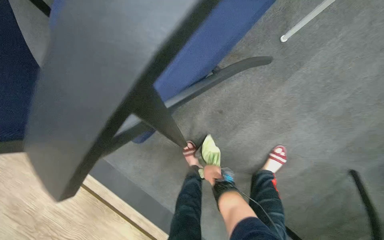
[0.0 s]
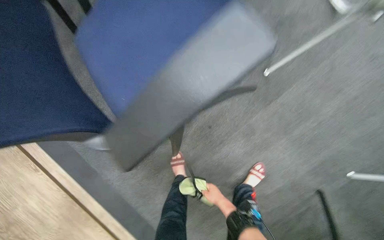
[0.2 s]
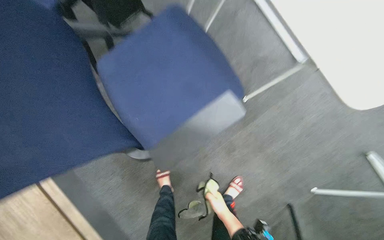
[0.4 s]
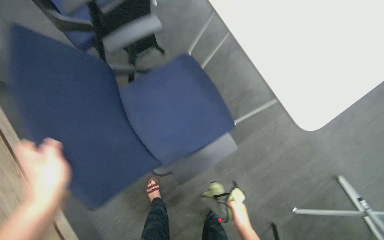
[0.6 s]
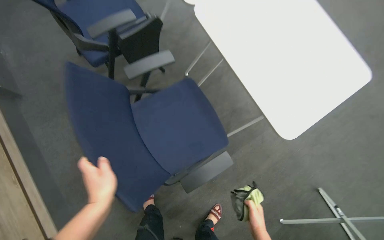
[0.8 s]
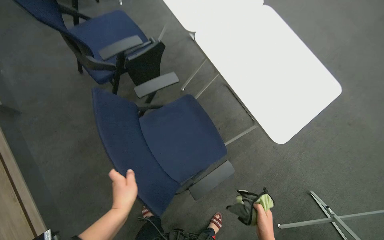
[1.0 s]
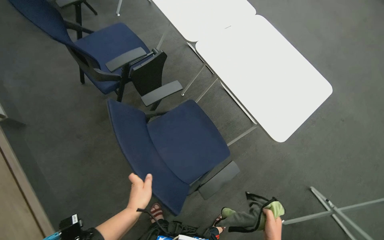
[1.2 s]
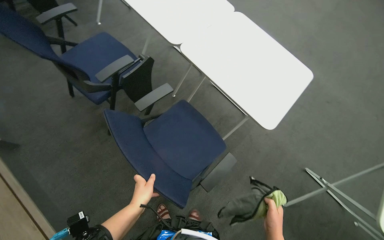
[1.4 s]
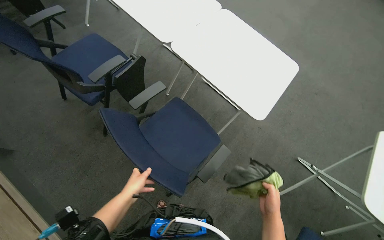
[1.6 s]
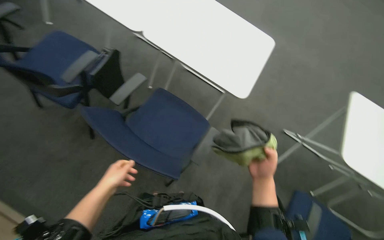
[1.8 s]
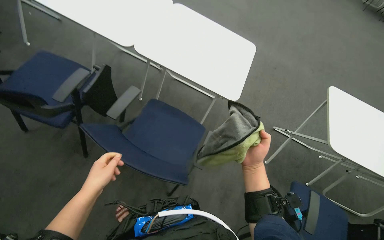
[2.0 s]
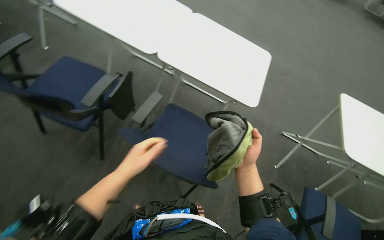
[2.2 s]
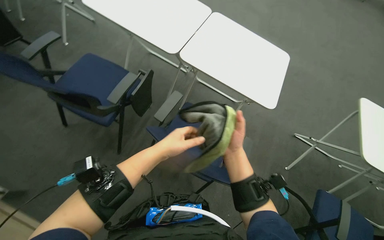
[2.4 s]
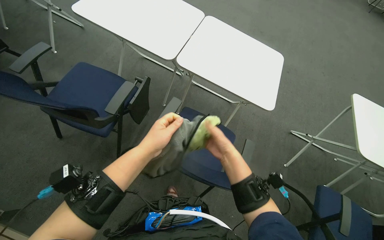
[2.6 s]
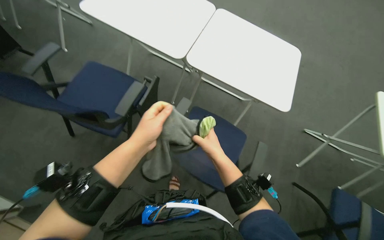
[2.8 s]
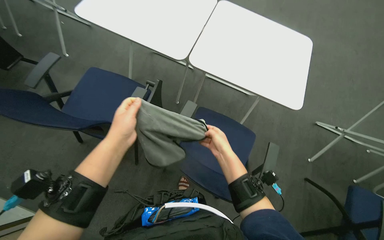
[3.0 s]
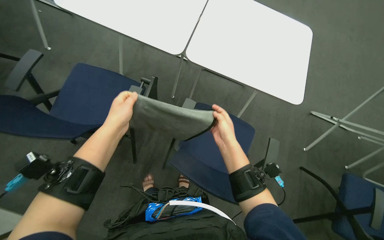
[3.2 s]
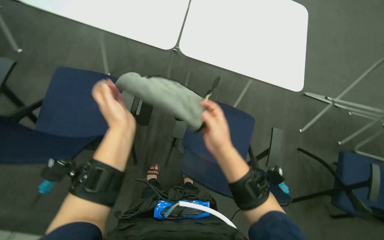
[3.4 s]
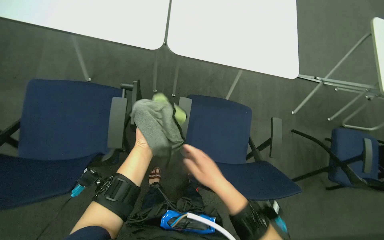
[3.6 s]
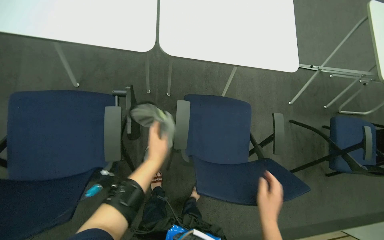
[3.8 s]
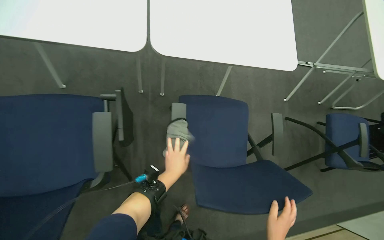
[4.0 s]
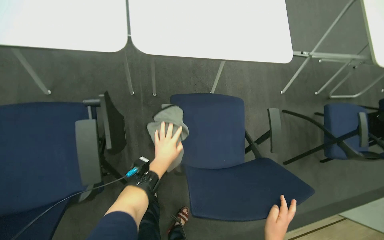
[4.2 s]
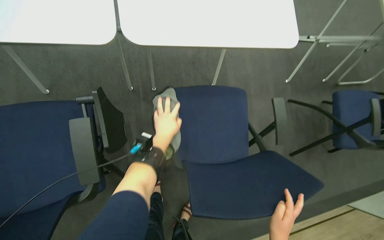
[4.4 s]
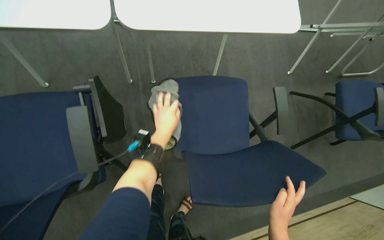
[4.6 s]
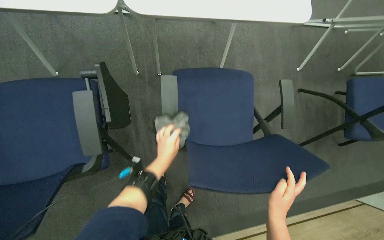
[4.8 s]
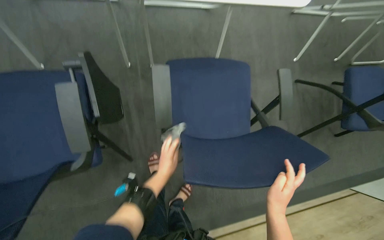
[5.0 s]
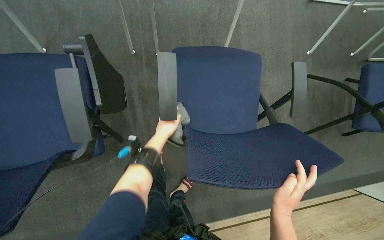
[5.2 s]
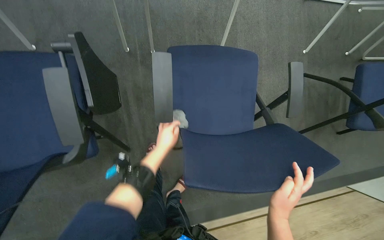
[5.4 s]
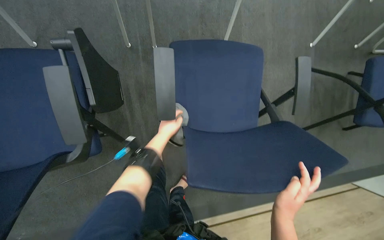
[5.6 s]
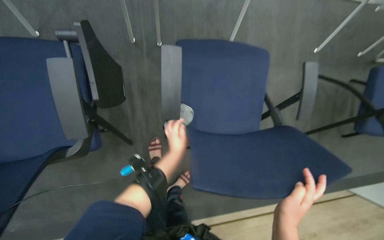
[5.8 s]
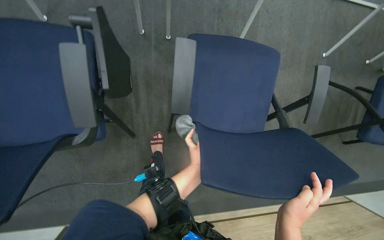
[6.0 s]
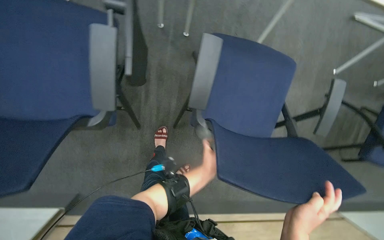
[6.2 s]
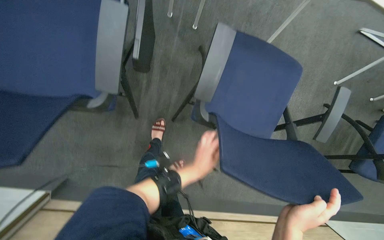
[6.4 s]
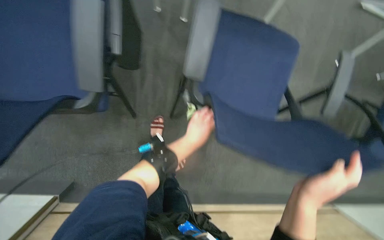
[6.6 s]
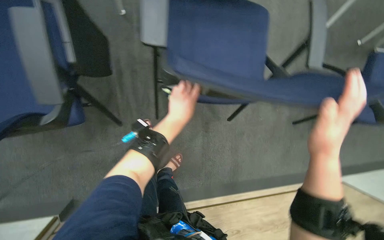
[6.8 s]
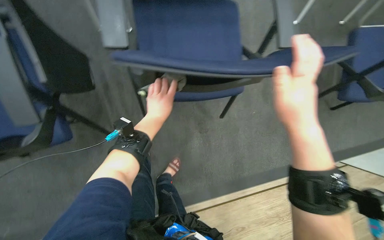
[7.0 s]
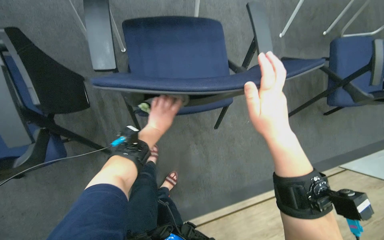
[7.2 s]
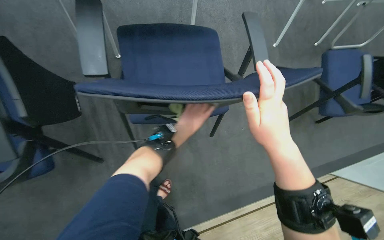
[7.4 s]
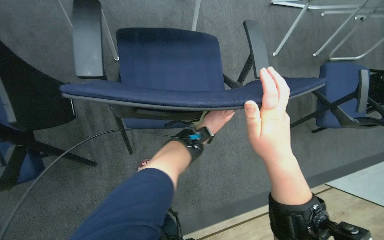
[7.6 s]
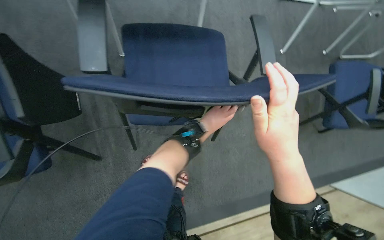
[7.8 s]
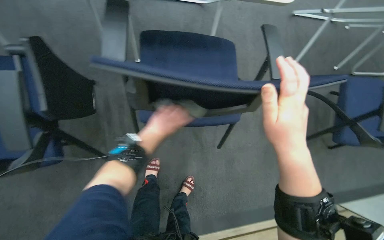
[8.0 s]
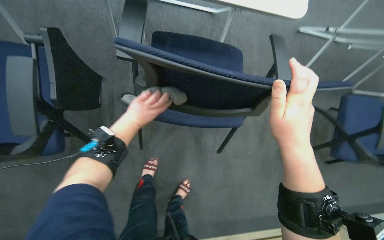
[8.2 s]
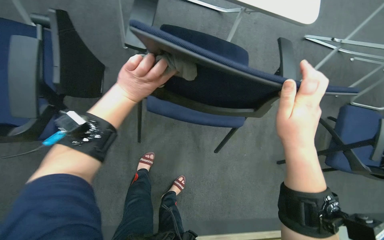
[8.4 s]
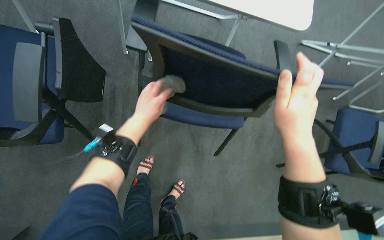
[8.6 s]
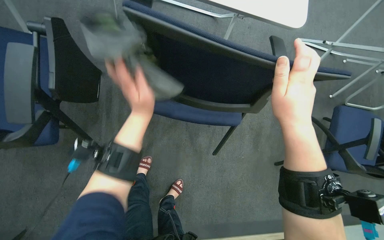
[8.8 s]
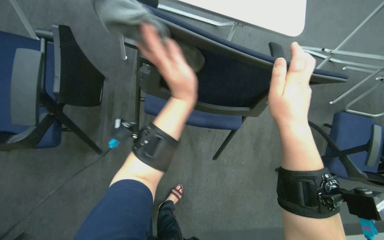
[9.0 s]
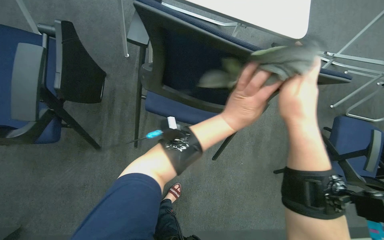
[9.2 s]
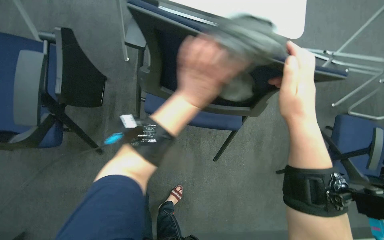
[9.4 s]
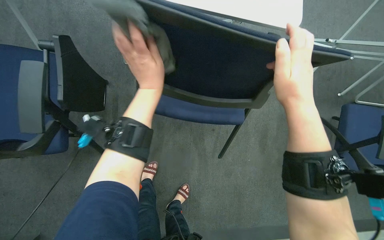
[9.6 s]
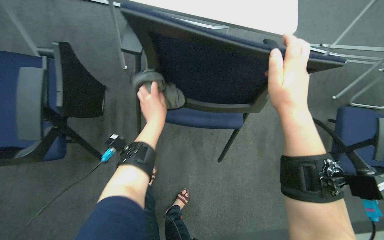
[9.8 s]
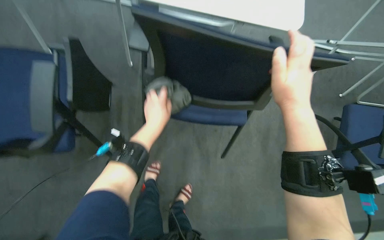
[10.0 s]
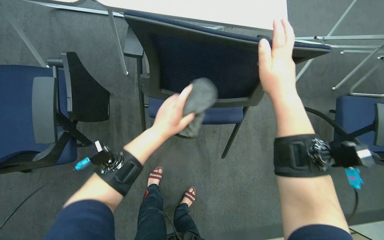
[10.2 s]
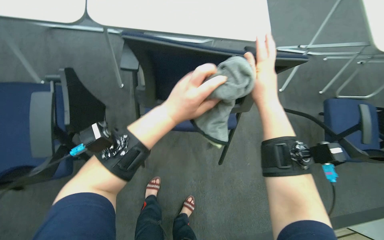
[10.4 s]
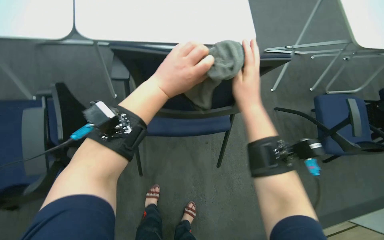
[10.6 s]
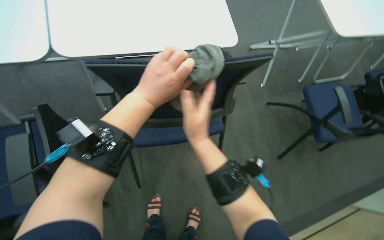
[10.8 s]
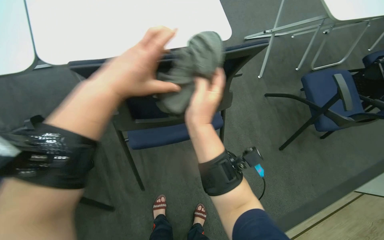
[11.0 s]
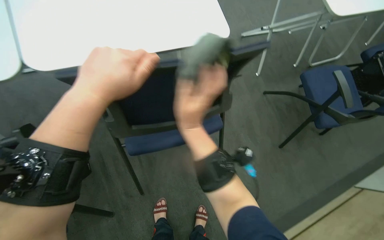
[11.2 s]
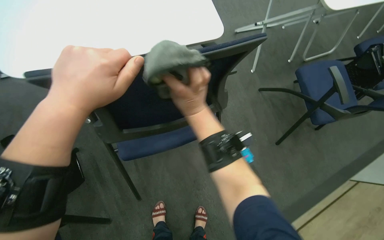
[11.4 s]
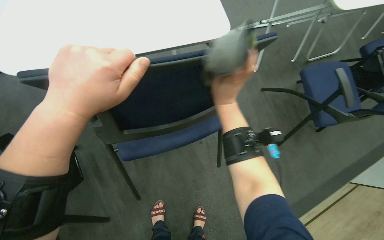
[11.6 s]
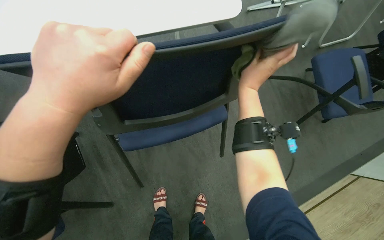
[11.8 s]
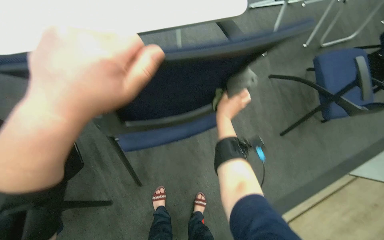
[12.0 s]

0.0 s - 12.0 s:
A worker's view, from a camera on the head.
Job: wiping surfaces.
The whole recording: Wiping conference room tables and chairs. The worker wipes down tables and chairs in the conference room, periodically rinsing the cloth.
0.0 s - 1.6 s: The wearer moves about 60 cm. The view pans to the right by about 25 degrees. The view tips upward by roughly 30 degrees.
1.6 s - 3.0 s: The right hand is displaced to the left and up the picture by some 30 cm. Meanwhile the left hand travels up the picture and nearer to the camera by about 30 cm.
3.0 s - 4.4 s: The head rotates some 25 degrees to the right. The left hand is displaced farther from the camera and to the right by approximately 30 cm, and moves some 5 cm down the picture and comes back.
4.4 s - 6.0 s: The left hand goes up and down the picture, some 15 cm each way, reversing 2 times.
6.0 s - 7.6 s: The left hand is displaced farther from the camera and up the picture by some 15 cm.
7.6 s - 9.0 s: The left hand is displaced nearer to the camera by approximately 25 cm, and moves approximately 30 cm to the left and comes back.
9.0 s - 10.4 s: The left hand swings left and right, some 20 cm each way, with 2 reversals.
10.4 s - 12.0 s: The left hand goes roughly 10 cm to the left. The right hand shifts roughly 20 cm farther from the camera.

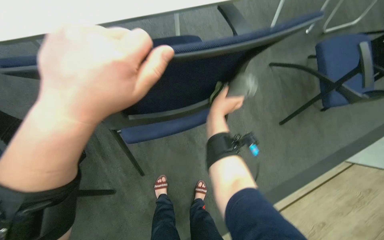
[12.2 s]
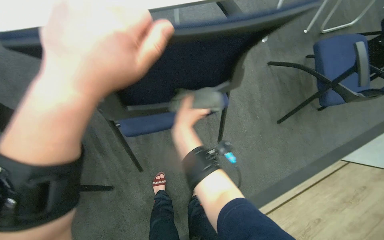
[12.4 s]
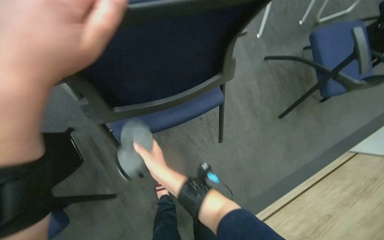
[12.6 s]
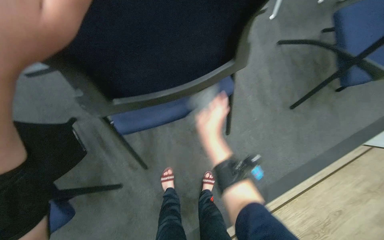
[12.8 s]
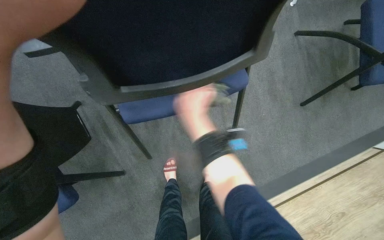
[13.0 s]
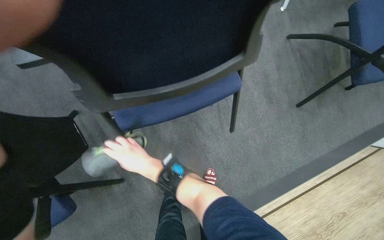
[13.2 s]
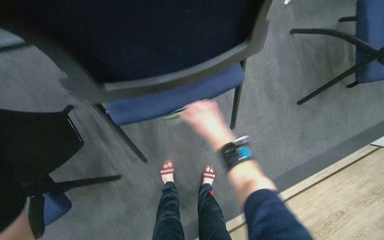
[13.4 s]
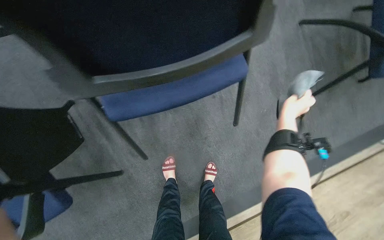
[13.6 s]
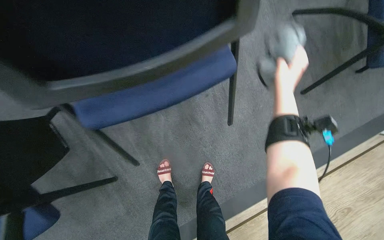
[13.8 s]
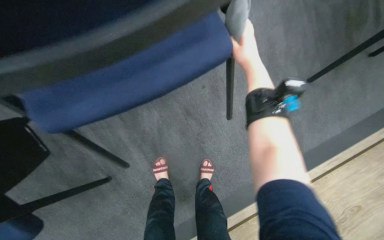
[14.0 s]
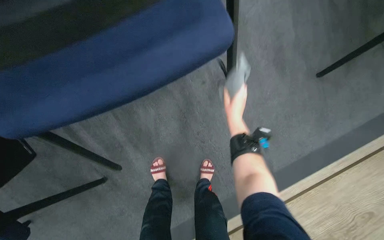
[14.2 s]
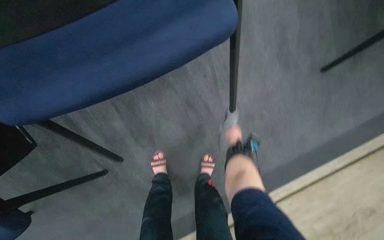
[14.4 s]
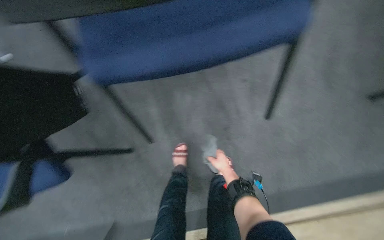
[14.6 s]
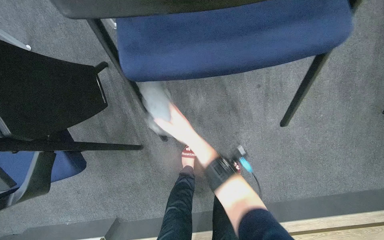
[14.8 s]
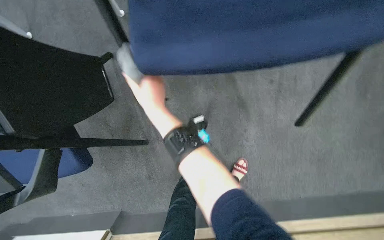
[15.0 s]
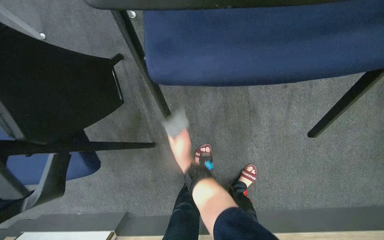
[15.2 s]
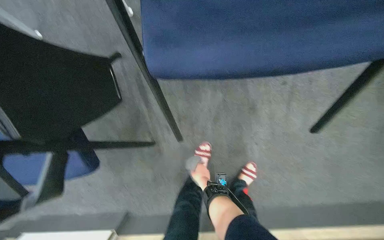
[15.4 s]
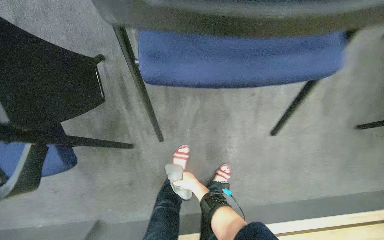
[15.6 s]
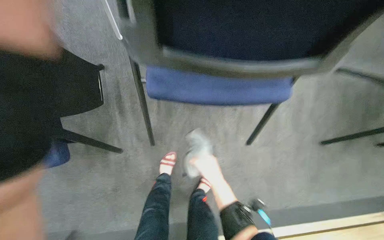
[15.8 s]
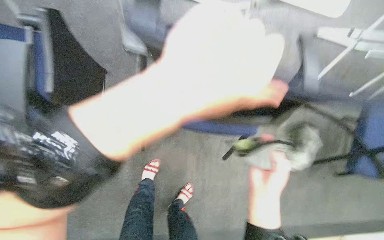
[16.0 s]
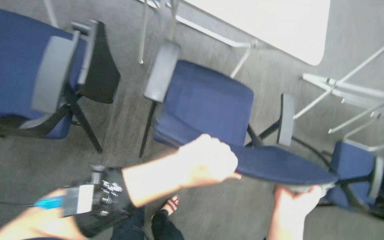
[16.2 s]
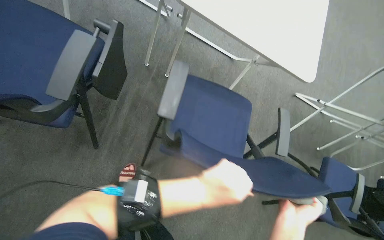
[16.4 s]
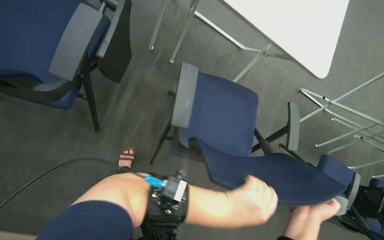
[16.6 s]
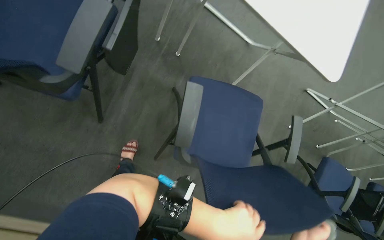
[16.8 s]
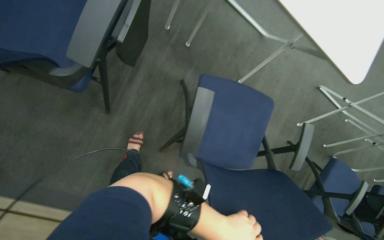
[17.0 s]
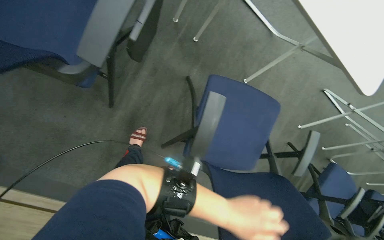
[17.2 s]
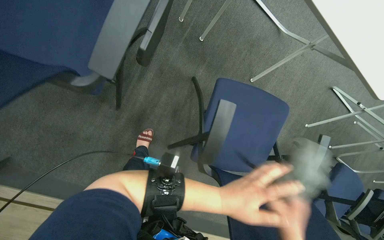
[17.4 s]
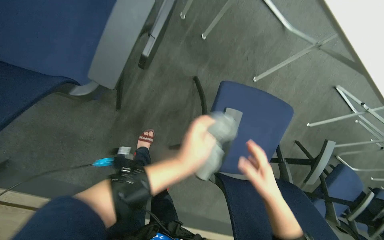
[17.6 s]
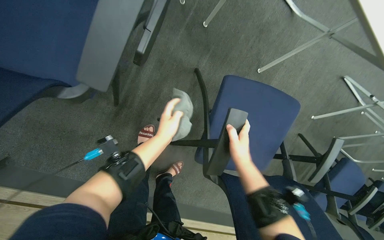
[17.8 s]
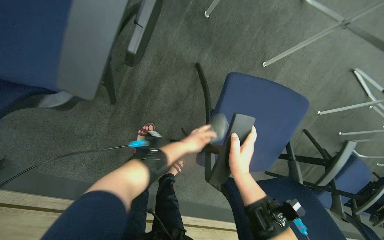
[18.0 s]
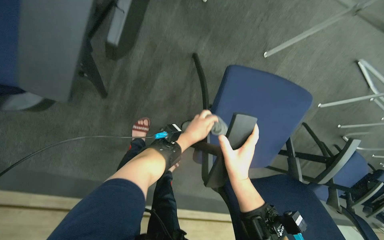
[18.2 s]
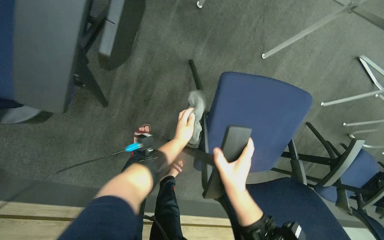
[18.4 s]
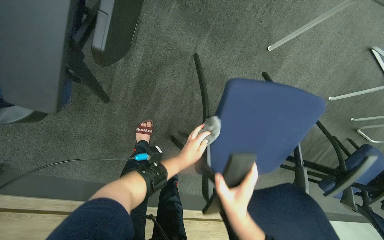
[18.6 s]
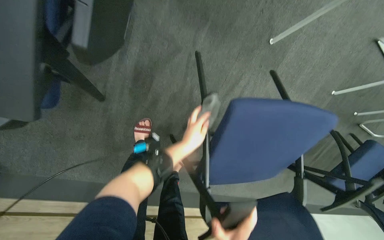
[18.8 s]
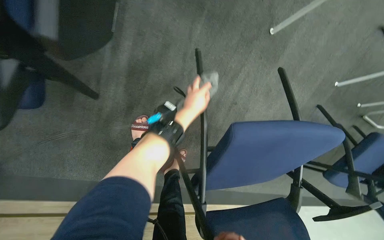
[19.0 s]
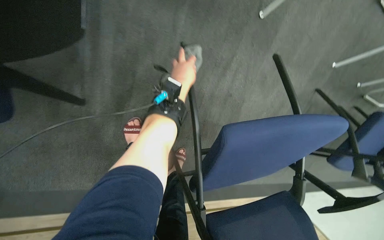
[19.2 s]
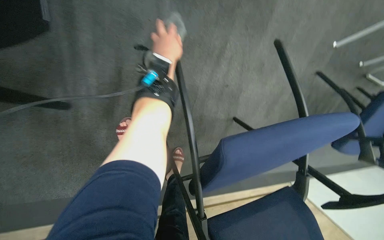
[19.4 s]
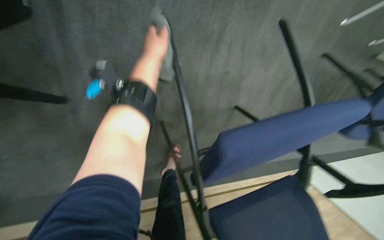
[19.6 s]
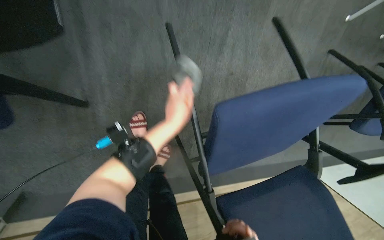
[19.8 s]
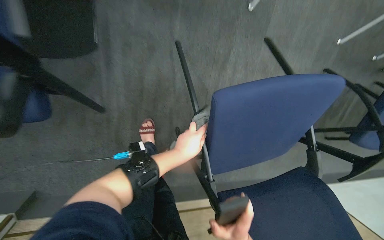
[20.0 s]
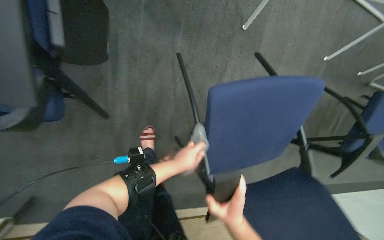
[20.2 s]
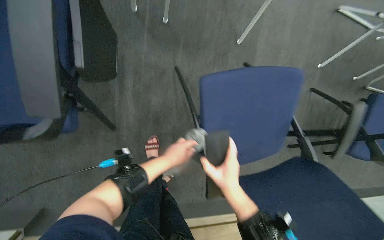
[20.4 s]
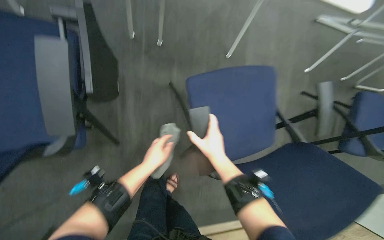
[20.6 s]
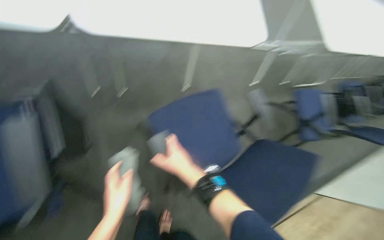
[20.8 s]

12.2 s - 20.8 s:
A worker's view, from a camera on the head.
Job: wiping surfaces.
The whole recording: Wiping conference room tables and chairs. The worker wipes down tables and chairs in the conference room, periodically rinsing the cloth.
12.2 s - 13.6 s: The right hand moves to the right, approximately 25 cm.
13.6 s - 15.0 s: The head rotates approximately 15 degrees to the left. The right hand is displaced to the left by about 50 cm.
15.0 s - 16.6 s: The view pans to the right by some 25 degrees. The view tips upward by roughly 20 degrees. Everything in view rotates some 30 degrees clockwise.
16.6 s - 18.0 s: The view tilts roughly 20 degrees downward.
18.0 s - 19.4 s: The view tips downward by roughly 15 degrees. The left hand is displaced up the picture by some 25 cm.
19.4 s - 20.8 s: The head travels some 40 cm. The view tilts roughly 30 degrees upward.
